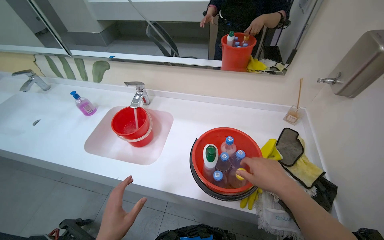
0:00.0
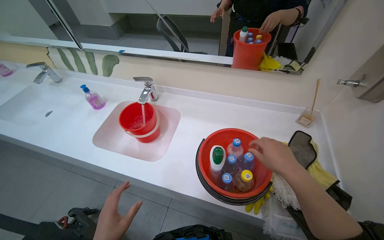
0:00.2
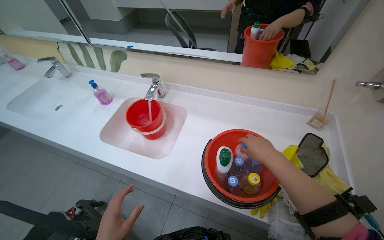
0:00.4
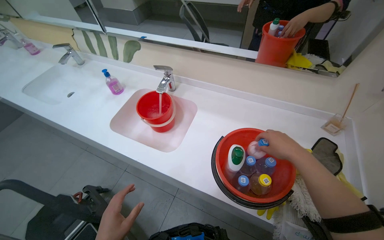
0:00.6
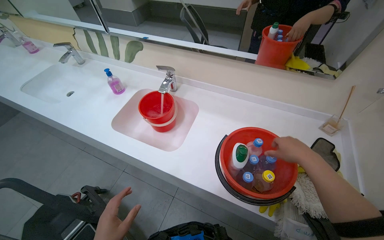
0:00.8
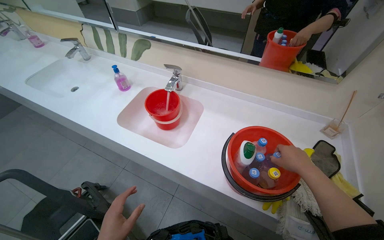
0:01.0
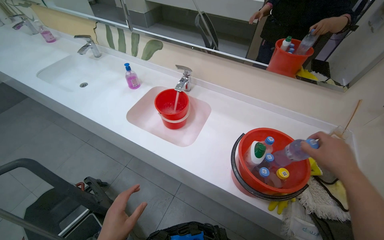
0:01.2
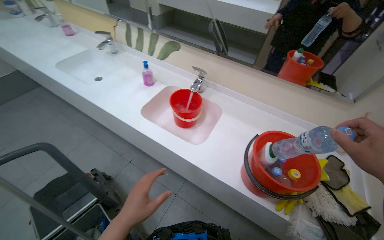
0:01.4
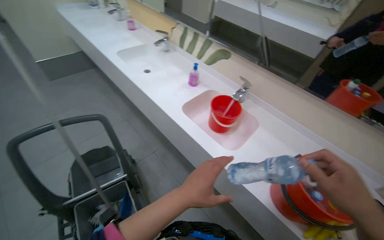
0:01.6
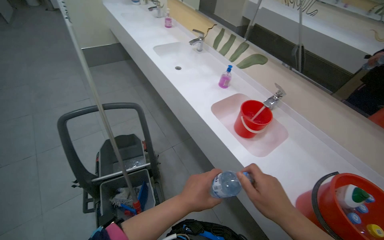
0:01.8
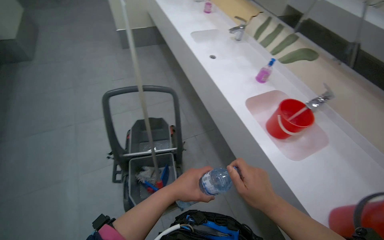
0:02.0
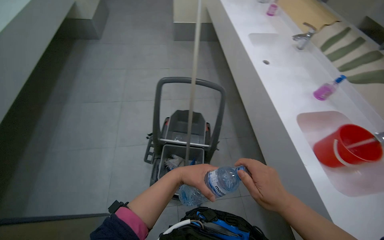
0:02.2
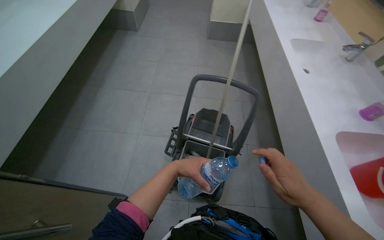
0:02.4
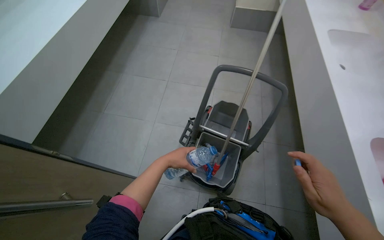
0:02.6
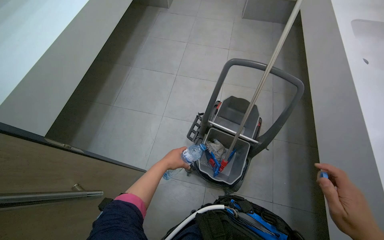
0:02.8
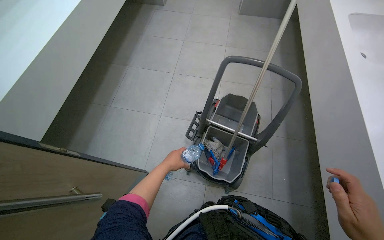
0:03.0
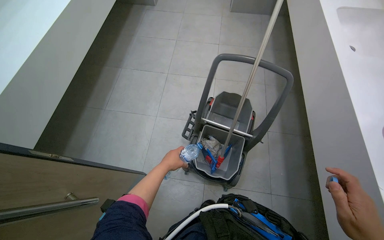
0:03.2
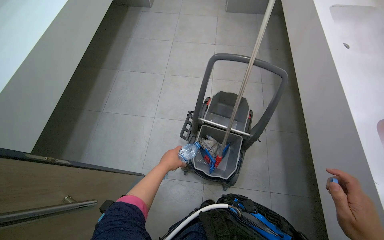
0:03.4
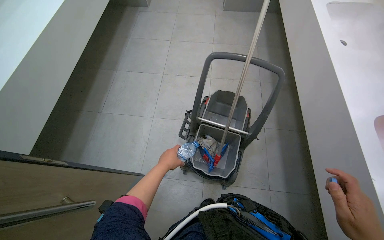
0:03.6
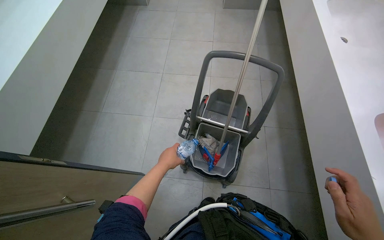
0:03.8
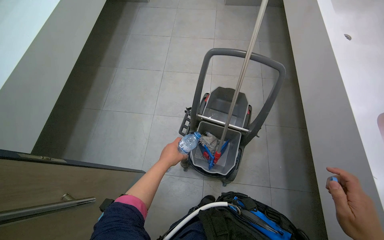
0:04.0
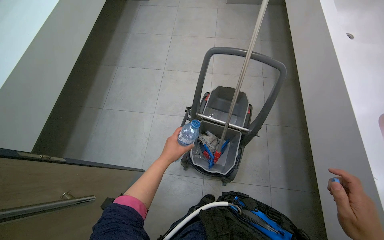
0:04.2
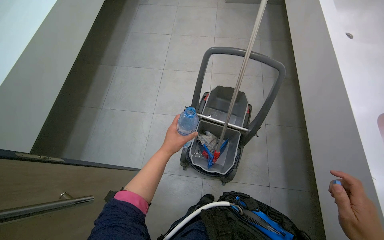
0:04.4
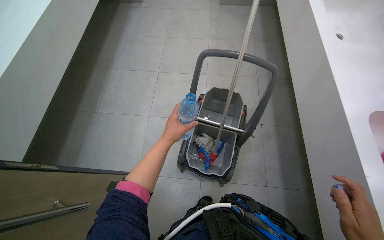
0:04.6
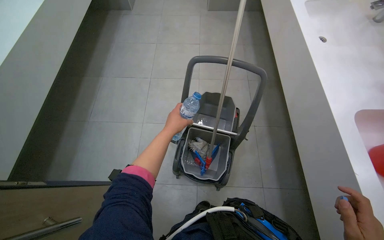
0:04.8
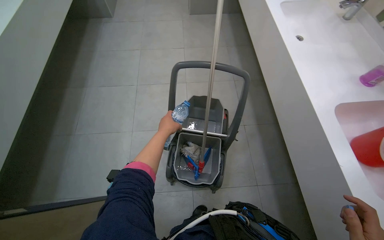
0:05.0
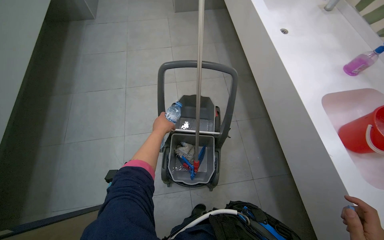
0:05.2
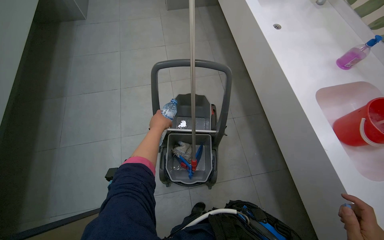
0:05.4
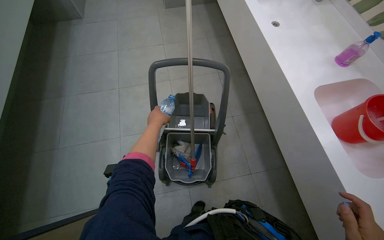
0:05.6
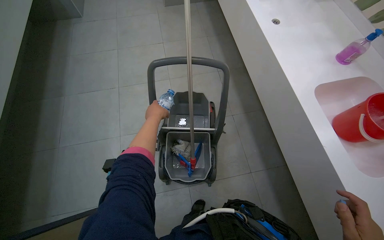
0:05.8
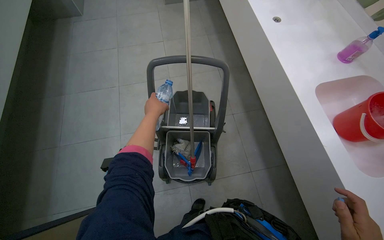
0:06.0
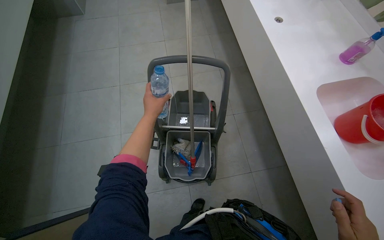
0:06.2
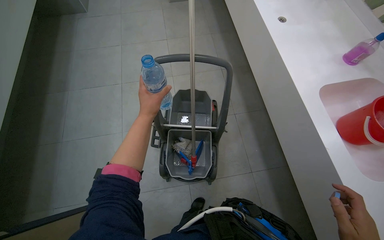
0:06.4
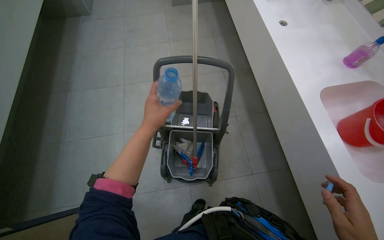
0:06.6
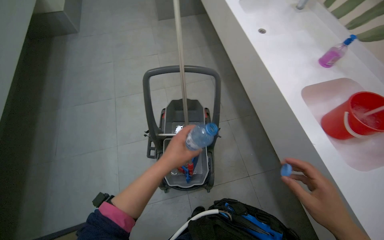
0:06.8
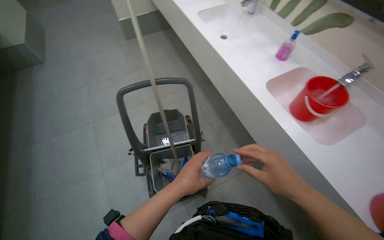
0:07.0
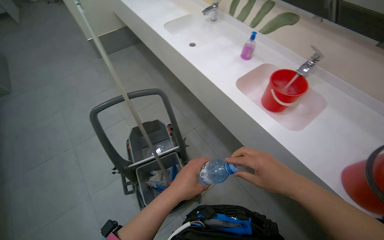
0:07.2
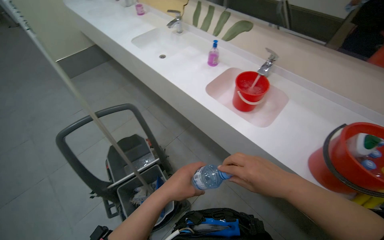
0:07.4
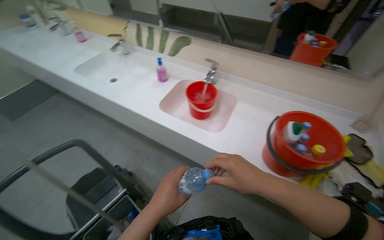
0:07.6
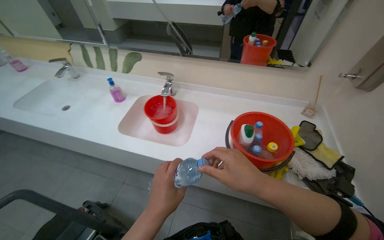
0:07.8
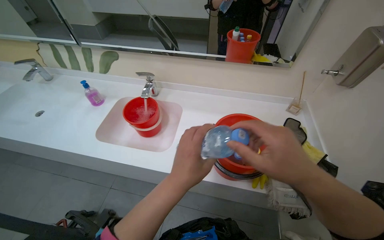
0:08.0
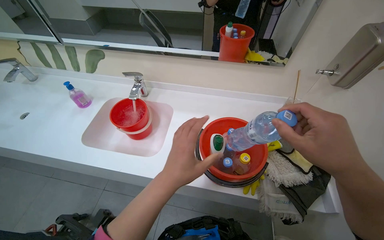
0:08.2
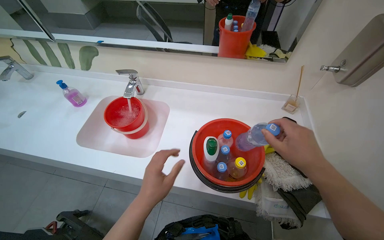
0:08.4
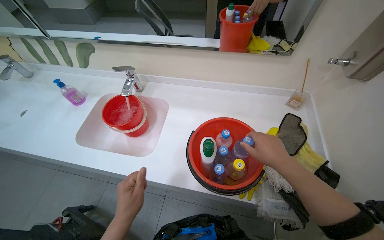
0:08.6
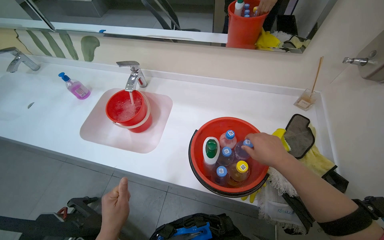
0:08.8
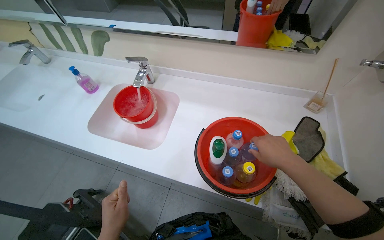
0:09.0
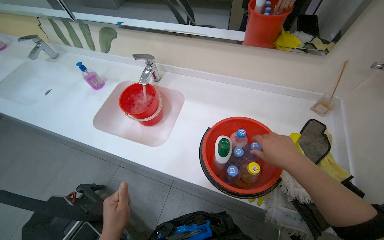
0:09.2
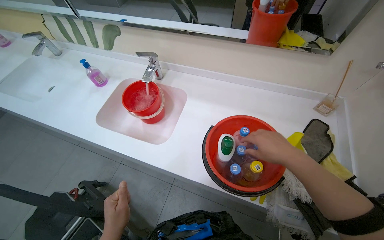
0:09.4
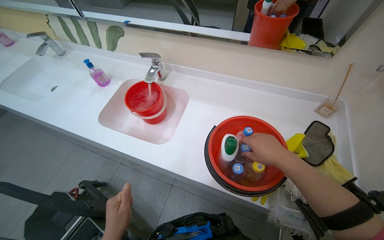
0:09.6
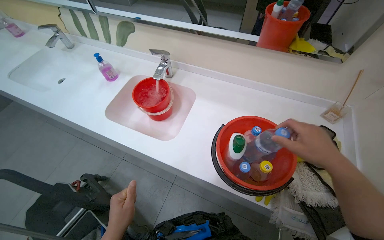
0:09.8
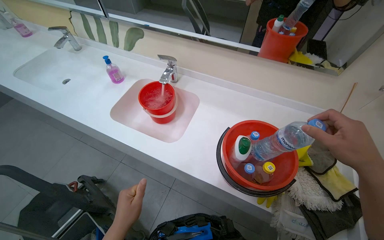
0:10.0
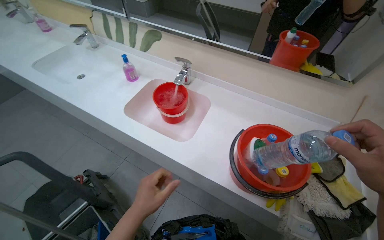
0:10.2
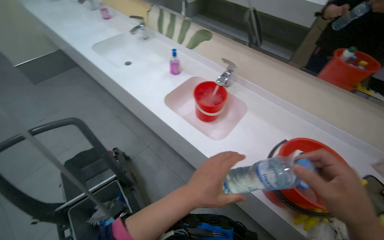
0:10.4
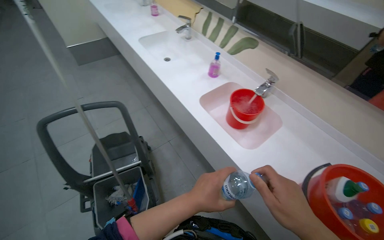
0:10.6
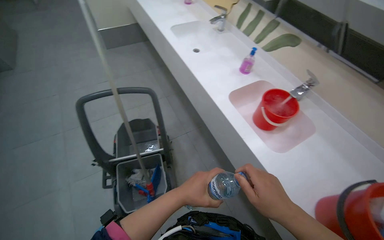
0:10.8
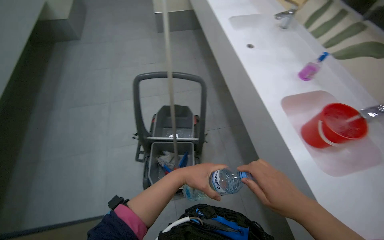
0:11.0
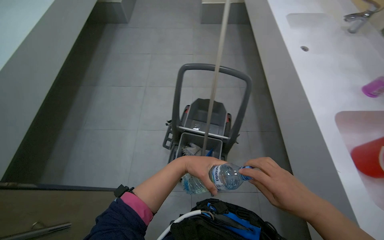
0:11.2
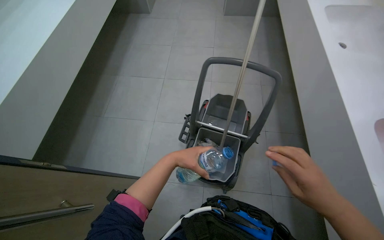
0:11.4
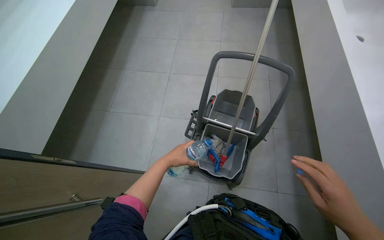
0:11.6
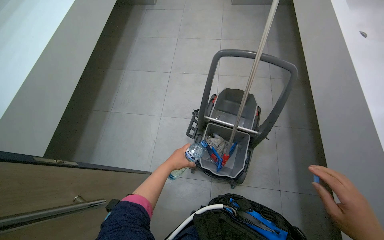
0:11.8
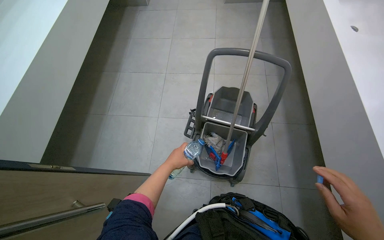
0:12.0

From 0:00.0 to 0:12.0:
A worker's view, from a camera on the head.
Job: preparing cleaning supplies.
The whole recording: Preparing cleaning solution and tools. The worker fills a bucket with water, adds various cleaning solutions and tablets to a mop bucket, and places cleaning cloths and a mop head into it.
From 0:00.0 to 0:01.6: The wearer looks about 35 degrees further to the left.
From 0:01.6 to 0:03.0: The wearer's head swings some 55 degrees to the left.
From 0:04.4 to 0:06.0: The left hand goes some 20 cm up the picture.
From 0:06.0 to 0:07.6: The head rotates approximately 50 degrees to the right. The view tilts about 15 degrees upward.
From 0:07.6 to 0:09.0: The right hand moves to the right, about 30 cm.
From 0:09.0 to 0:10.4: The left hand moves nearer to the camera, about 15 cm.
From 0:10.4 to 0:12.0: The wearer moves about 50 cm. The head rotates roughly 55 degrees to the left.

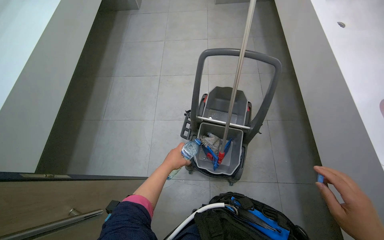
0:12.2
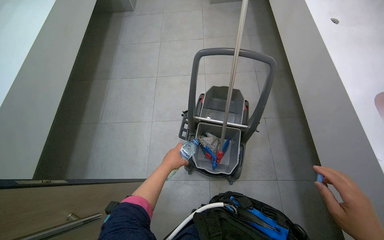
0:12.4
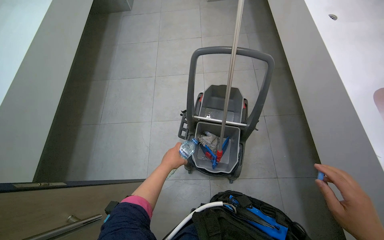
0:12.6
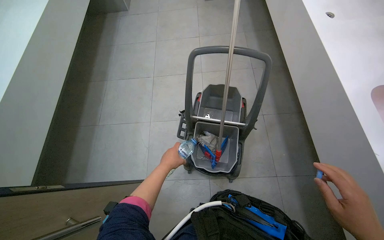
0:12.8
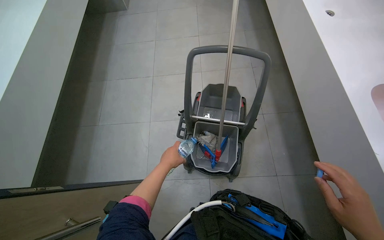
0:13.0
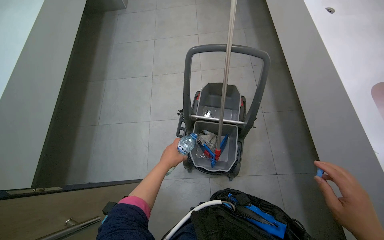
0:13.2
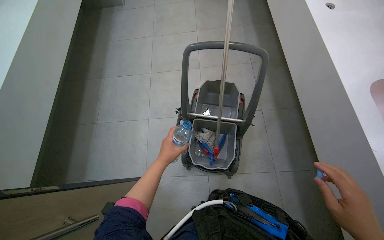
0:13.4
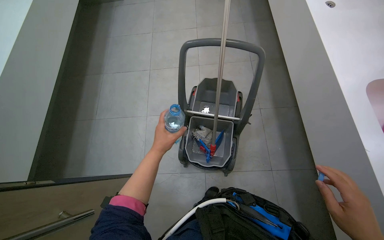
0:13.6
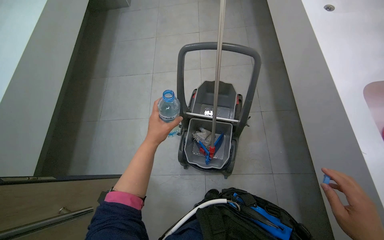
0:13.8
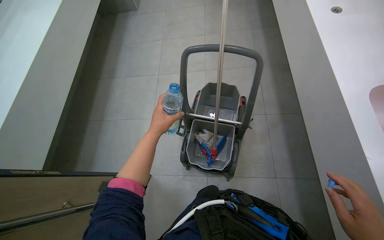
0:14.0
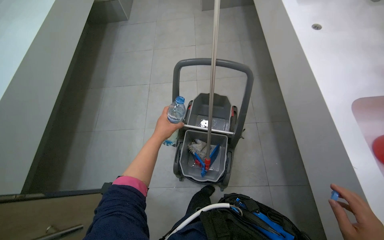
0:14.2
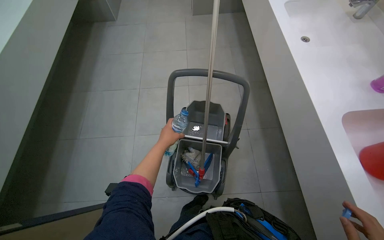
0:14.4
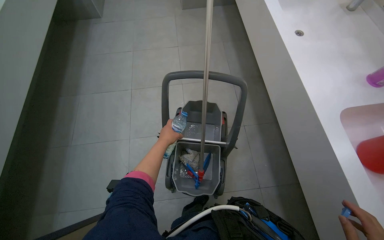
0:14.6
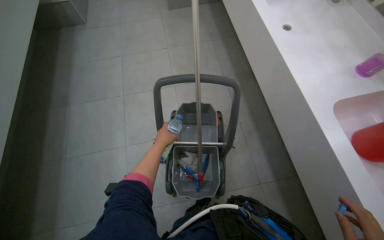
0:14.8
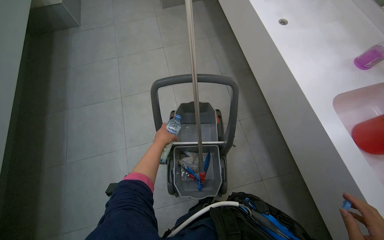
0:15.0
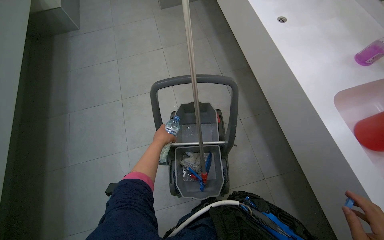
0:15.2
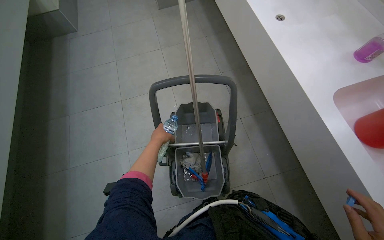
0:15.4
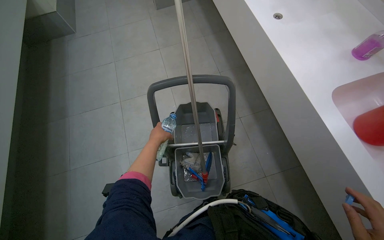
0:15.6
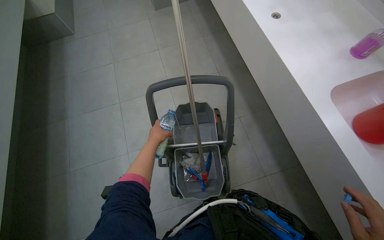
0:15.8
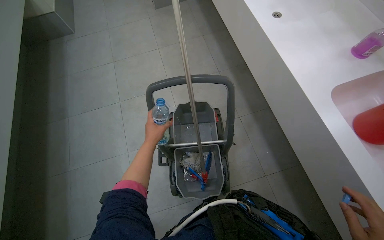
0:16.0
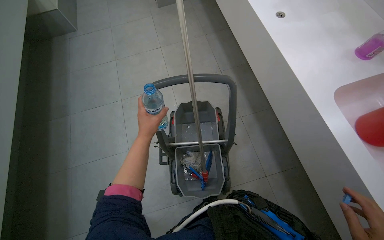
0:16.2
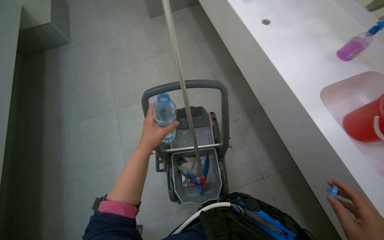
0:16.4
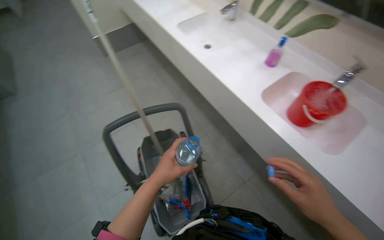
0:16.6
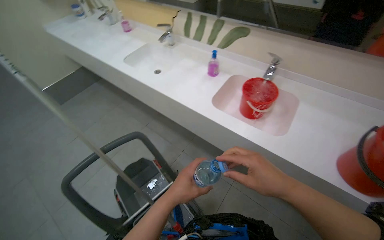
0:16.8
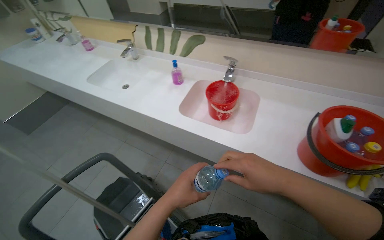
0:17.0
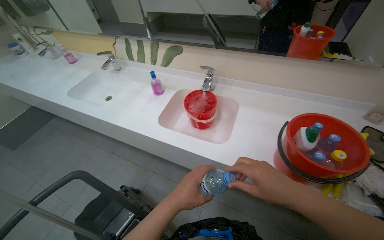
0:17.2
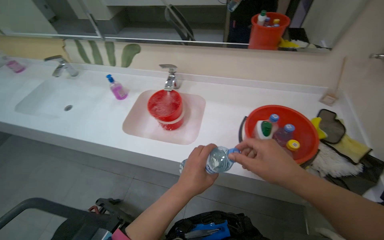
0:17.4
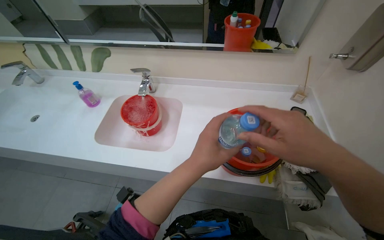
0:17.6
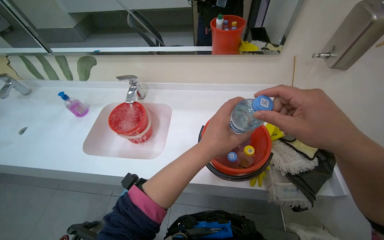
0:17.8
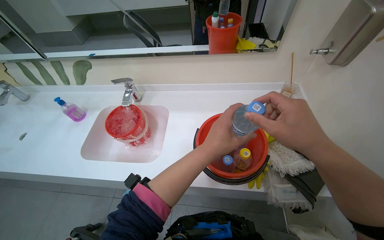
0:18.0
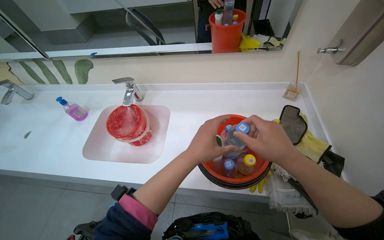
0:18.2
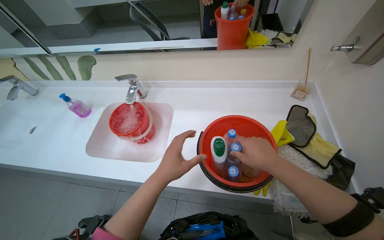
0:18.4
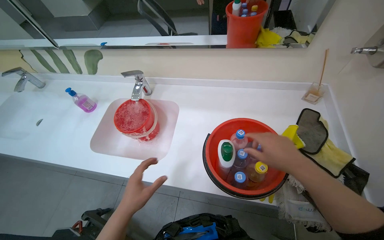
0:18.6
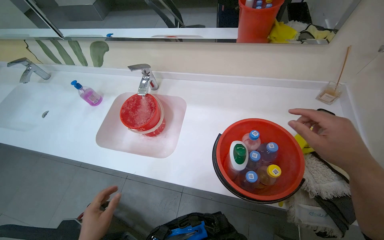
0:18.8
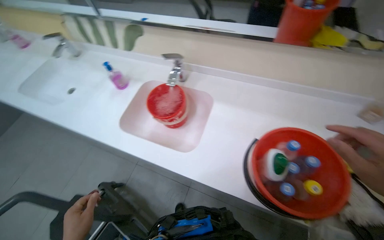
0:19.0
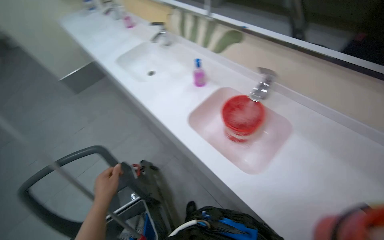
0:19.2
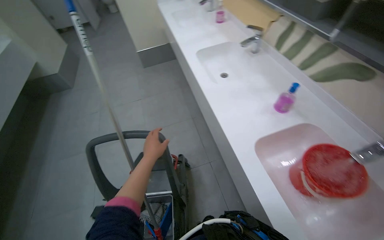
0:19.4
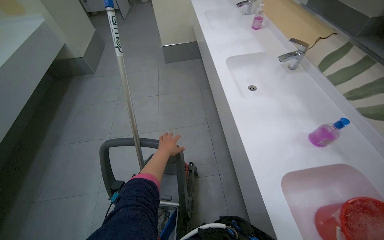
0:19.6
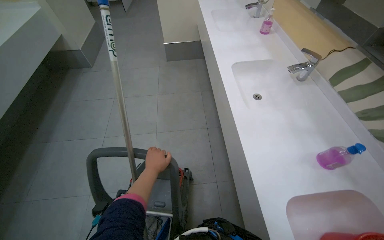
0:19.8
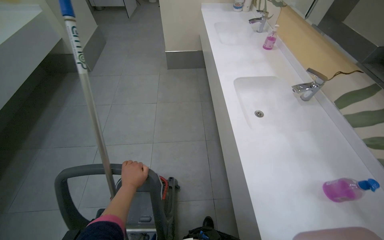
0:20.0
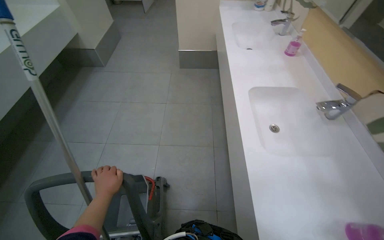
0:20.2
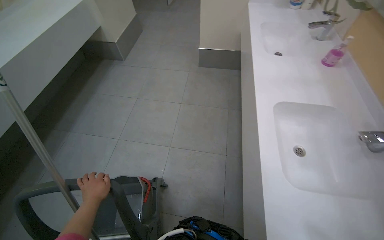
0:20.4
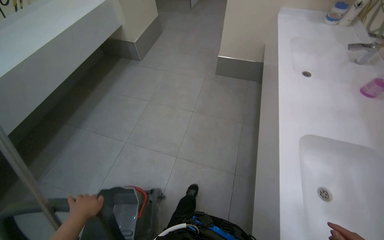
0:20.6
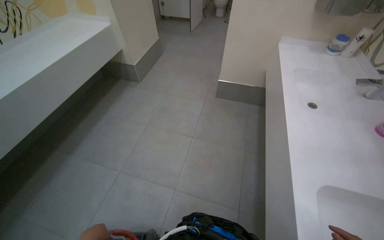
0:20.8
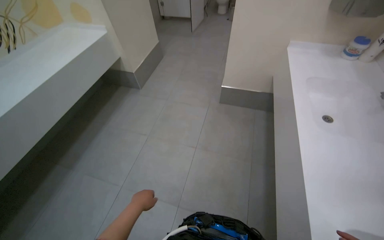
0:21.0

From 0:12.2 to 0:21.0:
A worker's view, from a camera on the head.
Job: preparing cleaning supplies.
The whole recording: Preparing cleaning solution and tools. The worker fills a bucket with water, adds various cleaning solutions and tablets to a mop bucket, and places cleaning cloths and a mop head into it.
From 0:13.6 to 0:15.2: The left hand goes about 20 cm farther from the camera.
From 0:15.2 to 0:16.6: The left hand moves nearer to the camera, roughly 15 cm.
From 0:16.6 to 0:18.0: The camera is carried roughly 60 cm. The head rotates roughly 50 degrees to the right.
From 0:18.0 to 0:19.6: The wearer moves approximately 60 cm. The head rotates approximately 75 degrees to the left.
From 0:19.6 to 0:21.0: The head travels approximately 90 cm. The wearer looks about 25 degrees further to the left.
